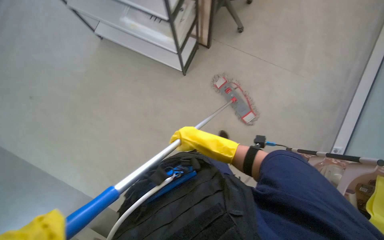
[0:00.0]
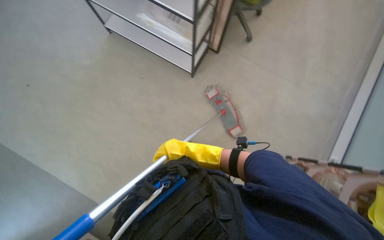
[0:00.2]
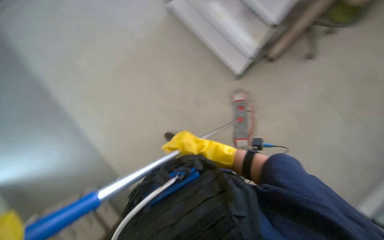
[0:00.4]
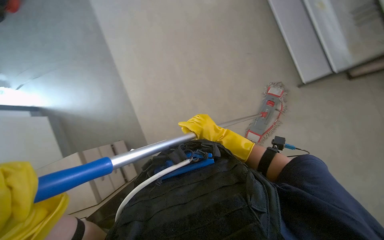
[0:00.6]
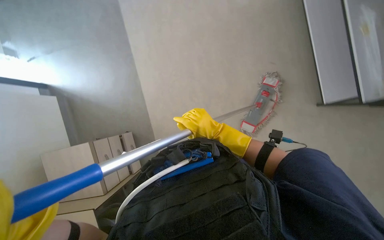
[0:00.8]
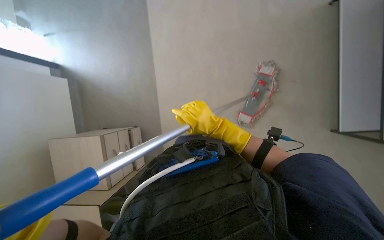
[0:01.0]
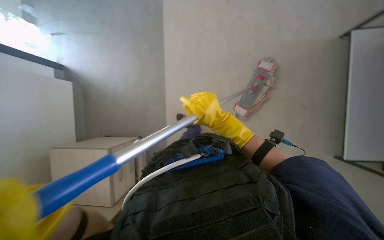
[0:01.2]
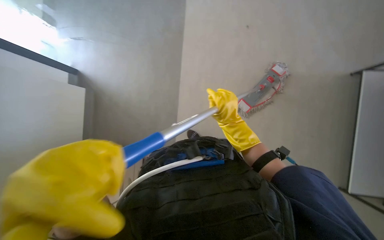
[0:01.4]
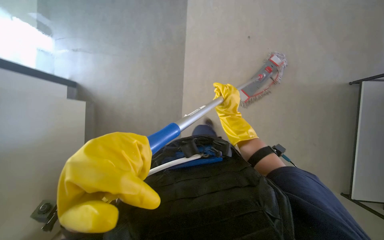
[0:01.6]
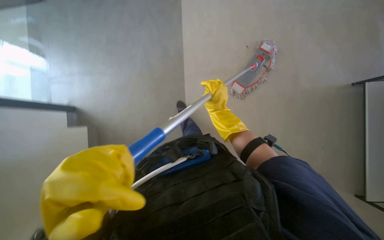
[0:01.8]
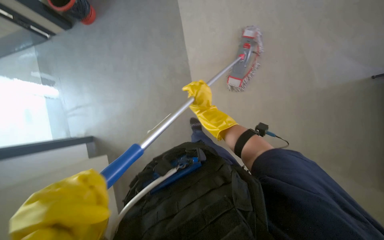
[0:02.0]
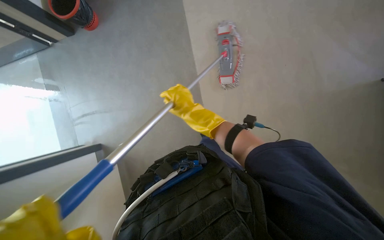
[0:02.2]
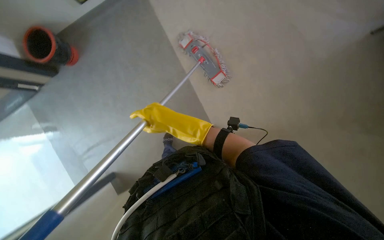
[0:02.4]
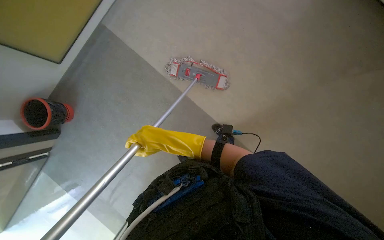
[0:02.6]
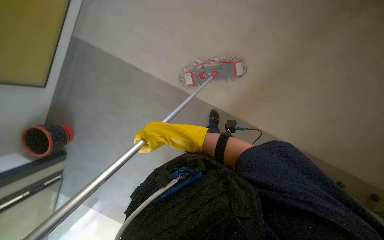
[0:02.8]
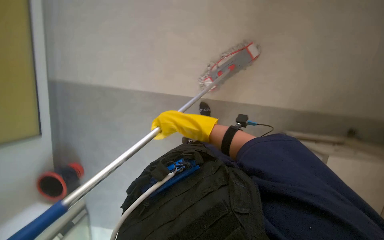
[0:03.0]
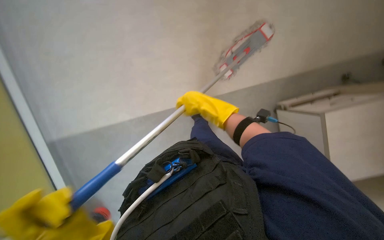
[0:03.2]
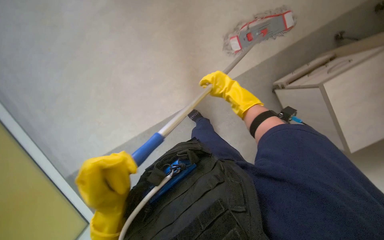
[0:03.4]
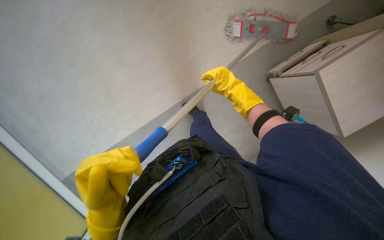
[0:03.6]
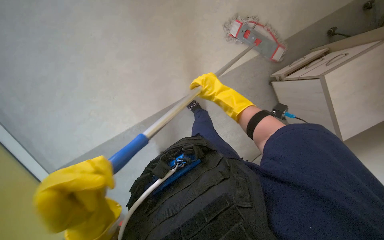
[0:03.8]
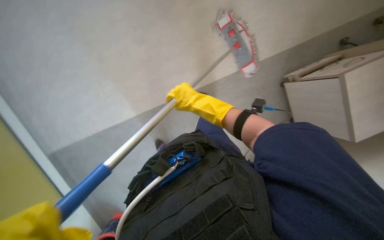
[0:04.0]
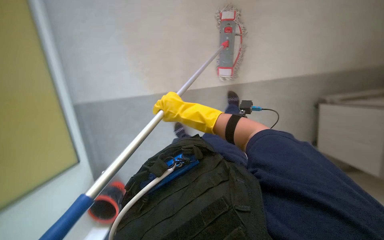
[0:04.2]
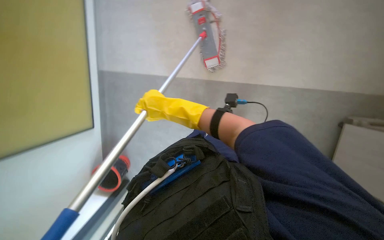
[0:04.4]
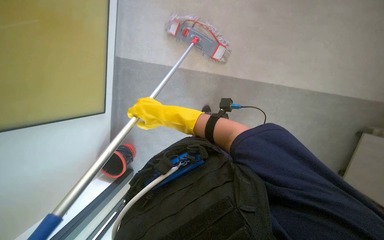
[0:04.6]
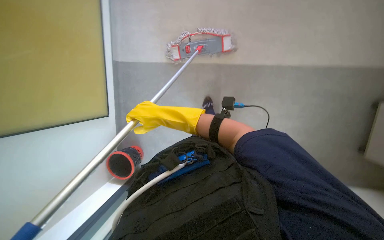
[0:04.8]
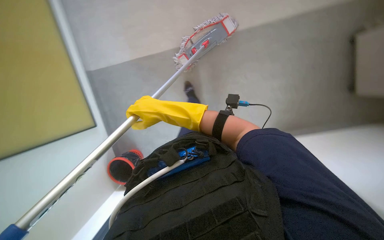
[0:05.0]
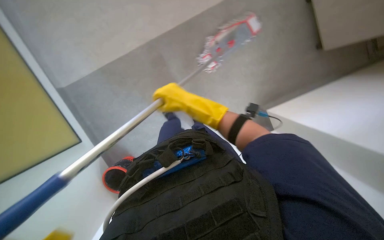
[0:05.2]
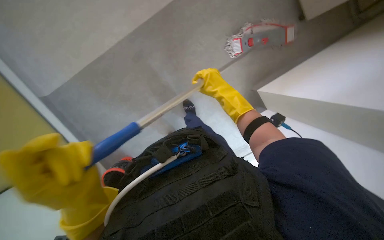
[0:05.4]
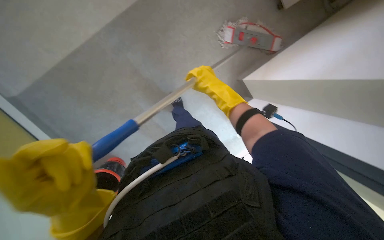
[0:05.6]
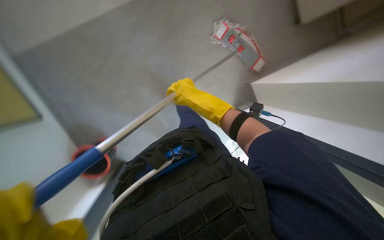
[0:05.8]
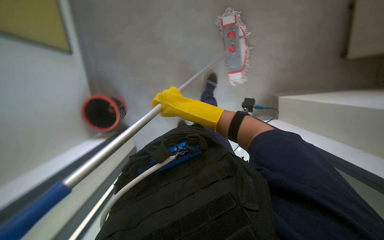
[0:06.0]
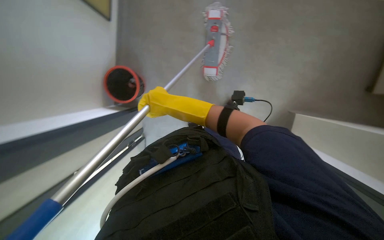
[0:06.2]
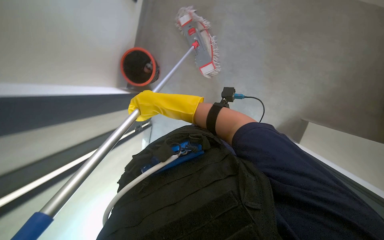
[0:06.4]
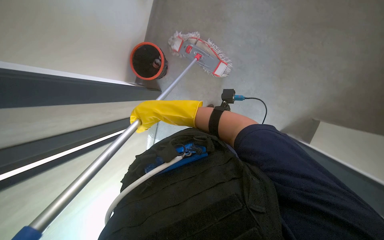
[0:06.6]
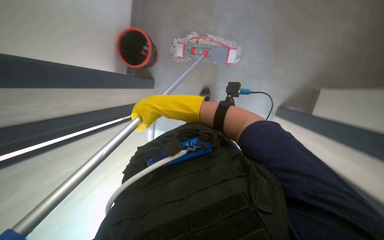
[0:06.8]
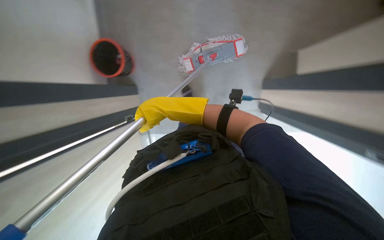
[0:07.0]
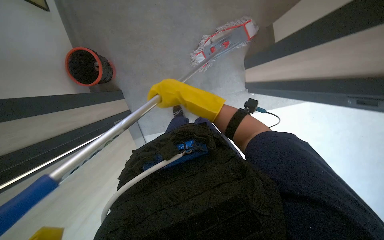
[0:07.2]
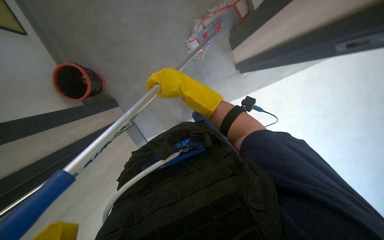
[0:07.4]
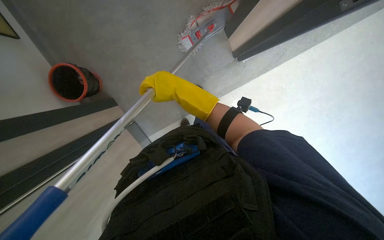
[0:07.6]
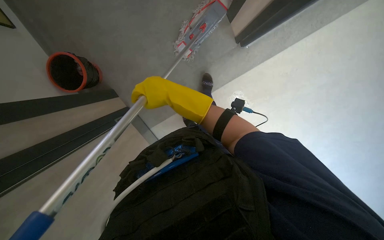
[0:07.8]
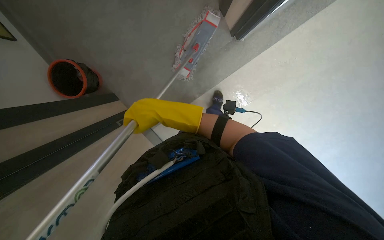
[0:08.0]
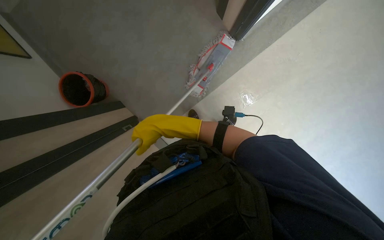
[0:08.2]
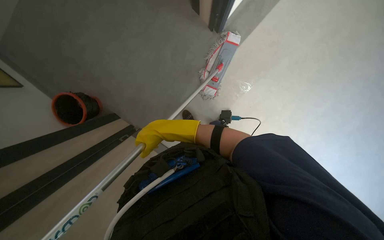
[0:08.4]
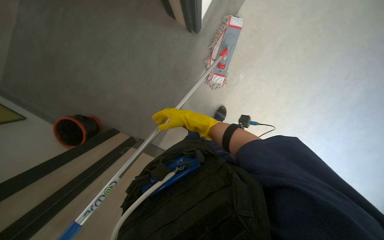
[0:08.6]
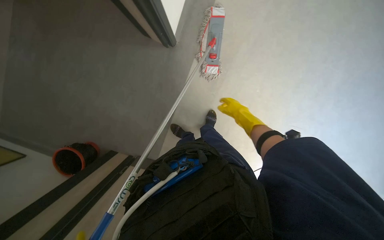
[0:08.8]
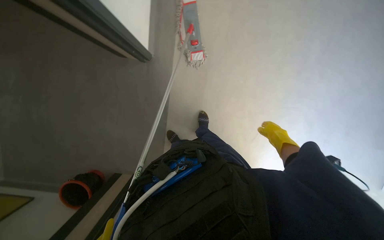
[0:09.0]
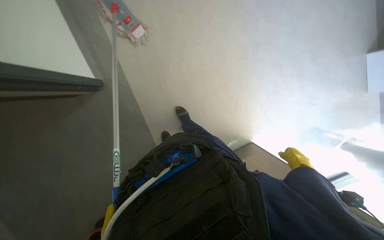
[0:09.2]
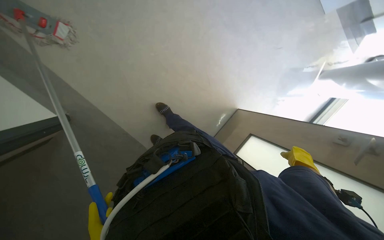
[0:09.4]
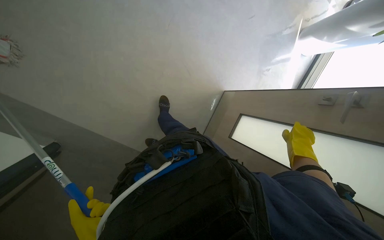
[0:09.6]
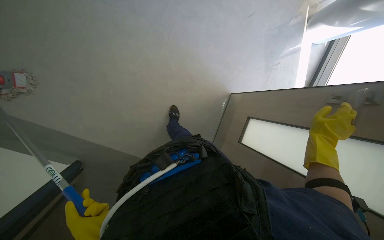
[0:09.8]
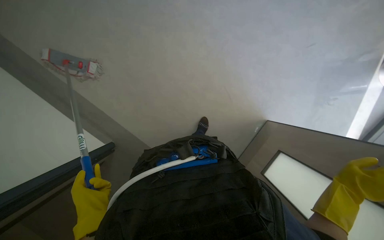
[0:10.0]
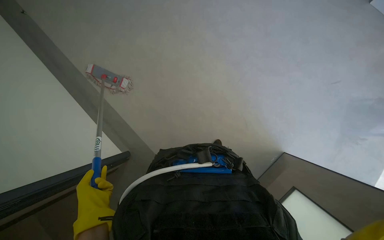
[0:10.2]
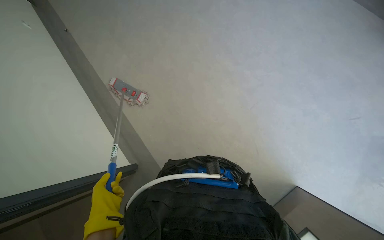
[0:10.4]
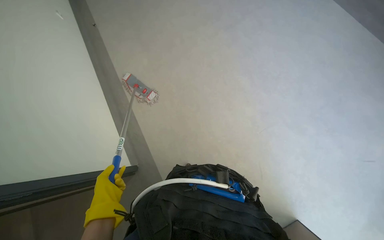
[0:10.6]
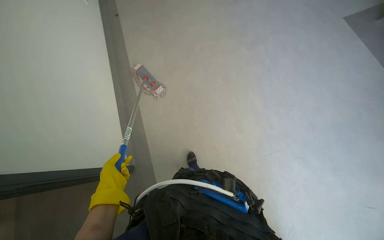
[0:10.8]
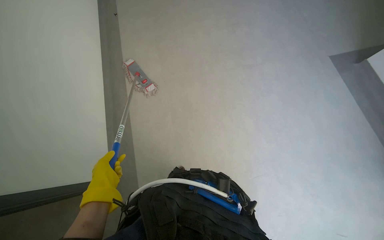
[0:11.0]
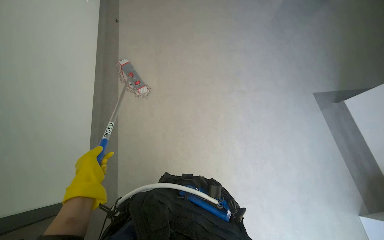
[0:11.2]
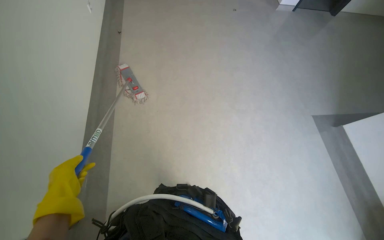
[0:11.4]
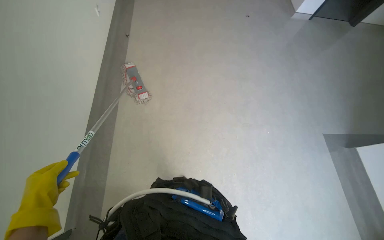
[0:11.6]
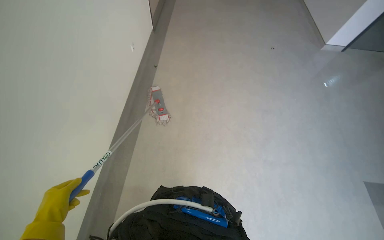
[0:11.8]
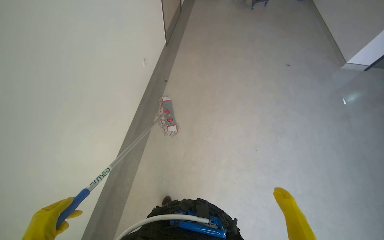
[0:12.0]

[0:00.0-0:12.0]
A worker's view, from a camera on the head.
Job: mopping floor.
The whole recording: Mopping office floor. The worker mops the office floor with a flat mop.
0:01.6 to 0:03.0: The view swings about 15 degrees to the left. The scene turns about 30 degrees counterclockwise in the picture.
0:03.0 to 0:04.4: The right hand goes to the right and returns, some 15 cm each way.
0:06.0 to 0:07.6: The right hand goes nearer and farther, some 15 cm each way, reversing 2 times.
0:09.0 to 0:10.4: The scene rotates counterclockwise by about 35 degrees.
0:10.4 to 0:12.0: The view tips upward by roughly 20 degrees. The scene rotates clockwise by roughly 40 degrees.

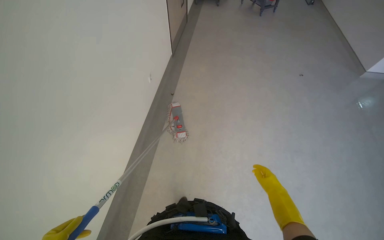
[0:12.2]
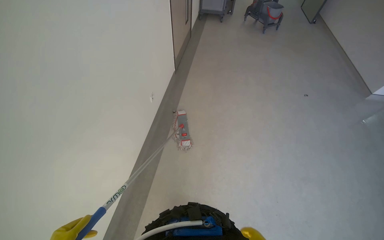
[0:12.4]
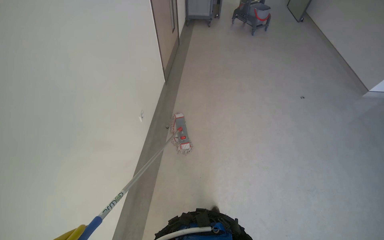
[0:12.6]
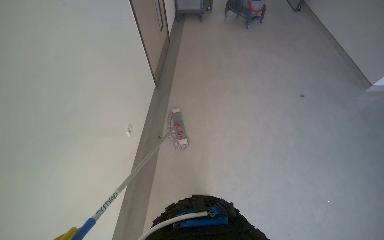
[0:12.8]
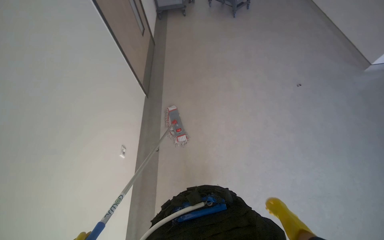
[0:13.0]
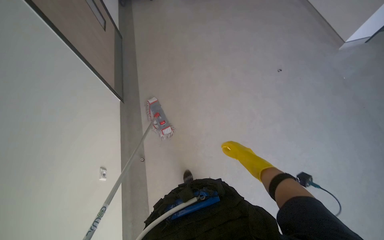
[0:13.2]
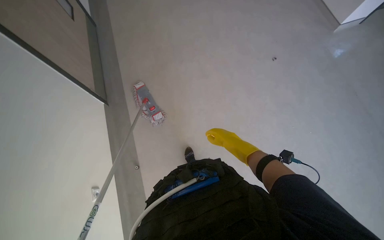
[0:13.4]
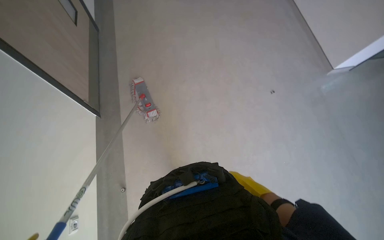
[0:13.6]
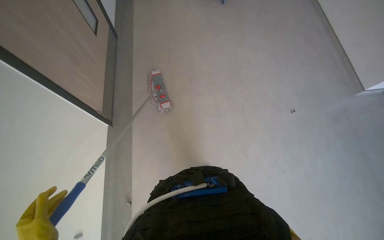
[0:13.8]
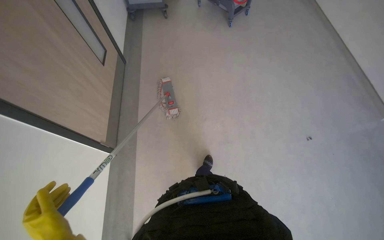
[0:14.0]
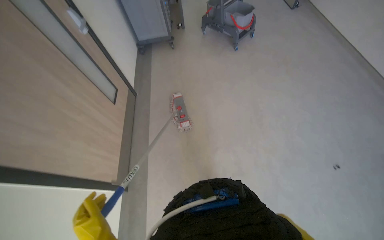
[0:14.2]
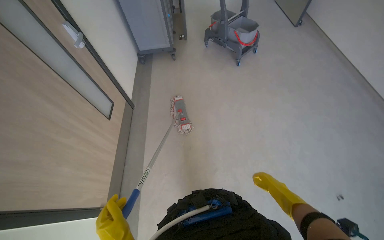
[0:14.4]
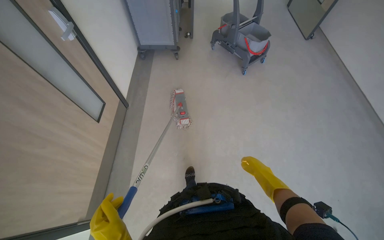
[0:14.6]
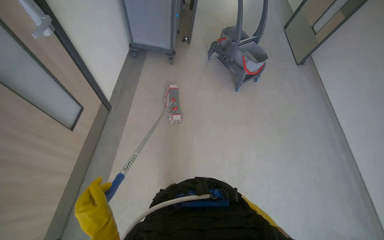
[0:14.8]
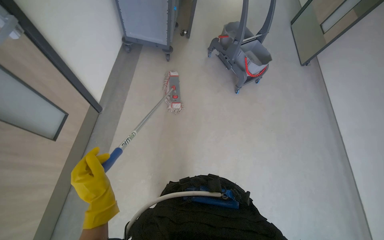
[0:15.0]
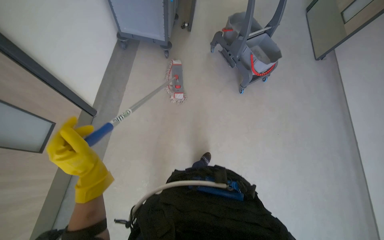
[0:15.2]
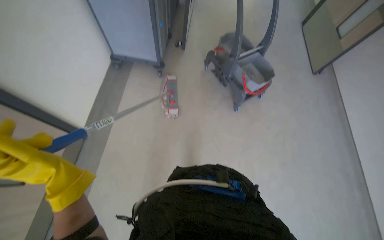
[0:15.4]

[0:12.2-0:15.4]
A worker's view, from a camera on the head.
Job: mopping floor.
The whole recording: Mopping office floor. The worker mops the office floor with a flat mop.
0:13.8 to 0:15.4: The head travels about 1.5 m.

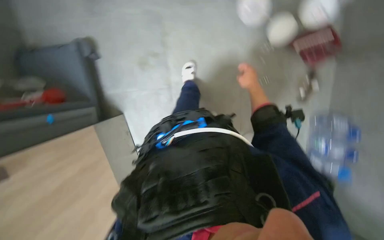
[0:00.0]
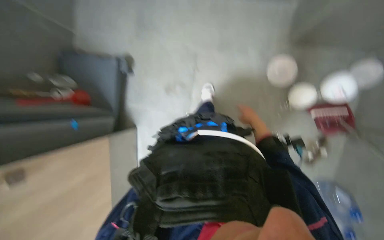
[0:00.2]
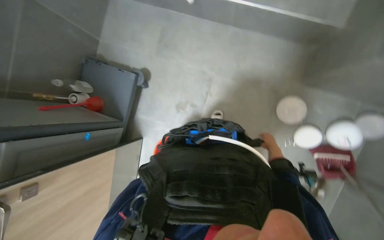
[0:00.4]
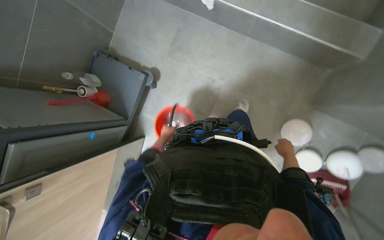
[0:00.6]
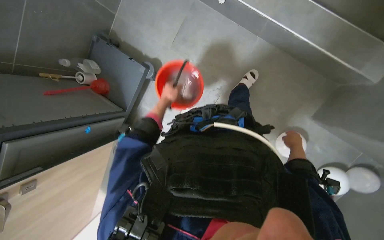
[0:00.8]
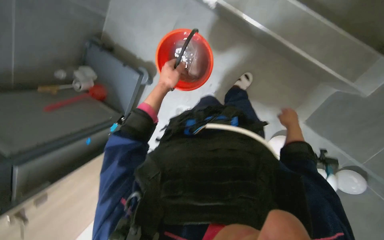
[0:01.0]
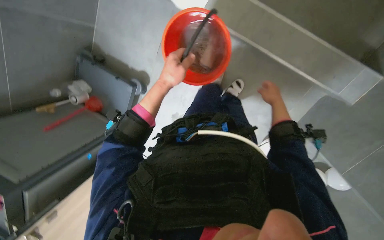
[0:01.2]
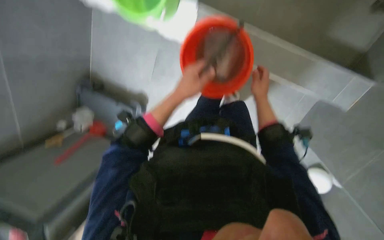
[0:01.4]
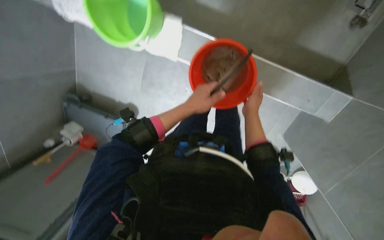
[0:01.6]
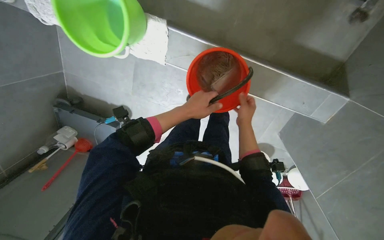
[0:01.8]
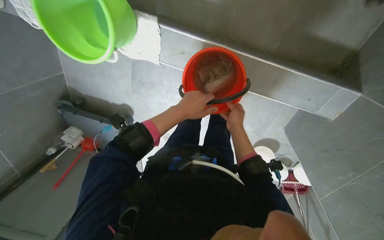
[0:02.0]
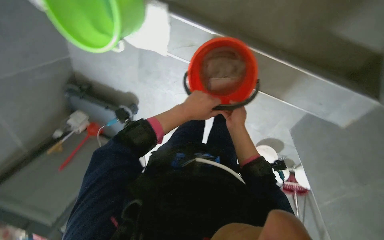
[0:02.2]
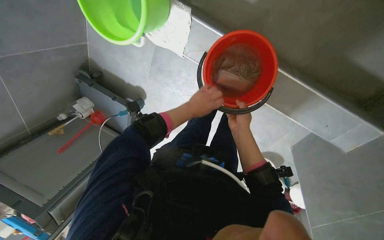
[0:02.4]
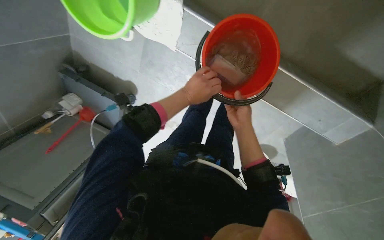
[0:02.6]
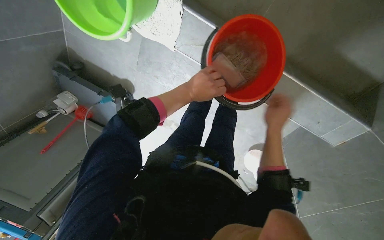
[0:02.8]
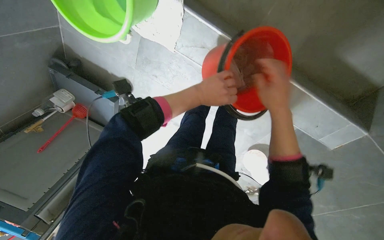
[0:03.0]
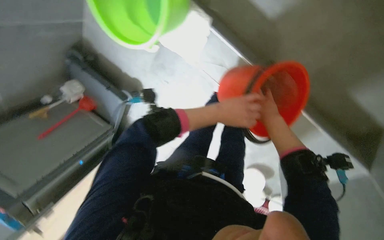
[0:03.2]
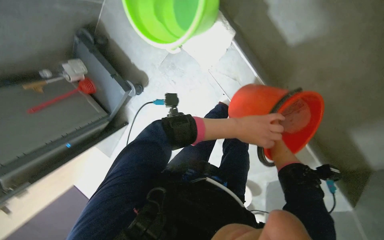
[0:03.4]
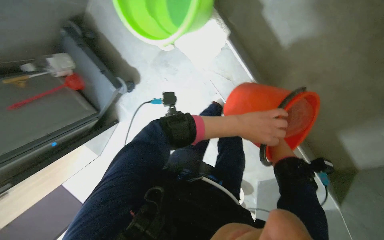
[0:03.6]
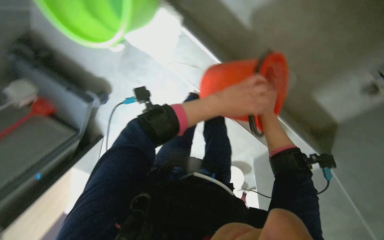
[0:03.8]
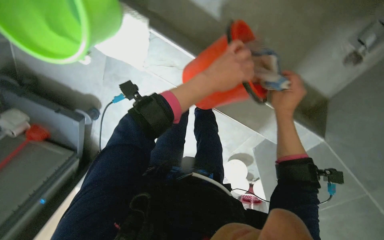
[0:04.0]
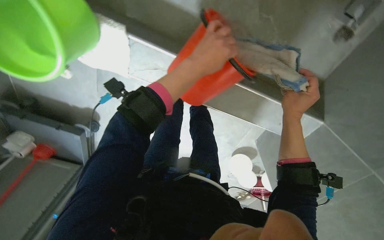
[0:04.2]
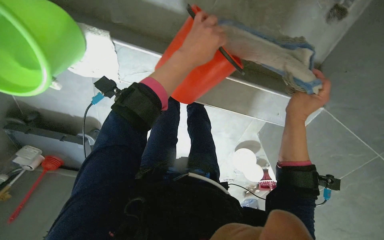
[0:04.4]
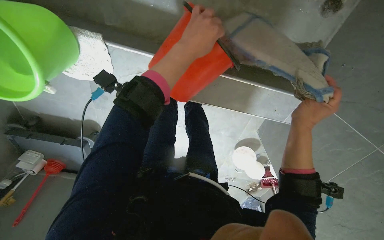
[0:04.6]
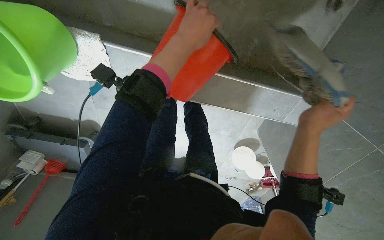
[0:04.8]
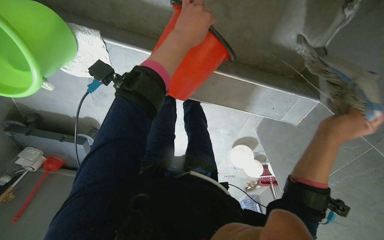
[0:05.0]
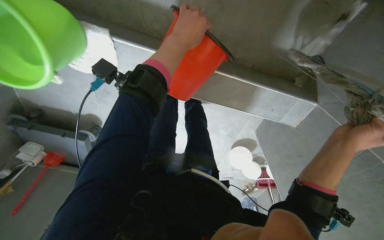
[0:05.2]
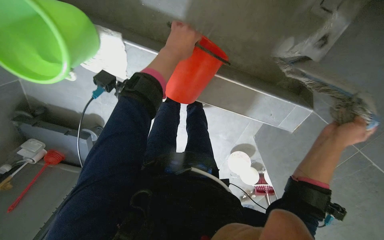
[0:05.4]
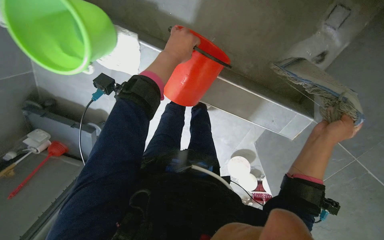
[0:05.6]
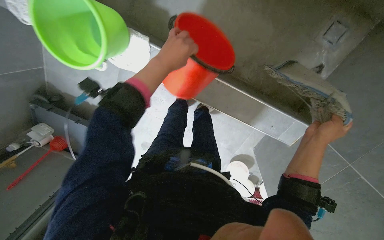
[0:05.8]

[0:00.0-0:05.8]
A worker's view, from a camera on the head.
Job: preparing cleaning supplies.
The whole recording: Preparing cleaning area and supplies. The worker fills buckets with water, prepares a mop, and picks up items from the floor in the cleaning area.
0:02.8 to 0:04.4: The wearer looks approximately 20 degrees further to the right.
